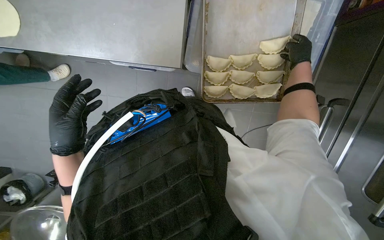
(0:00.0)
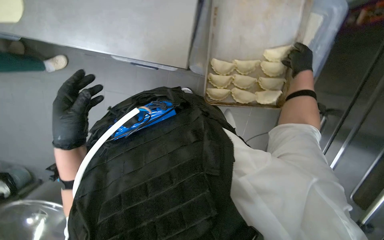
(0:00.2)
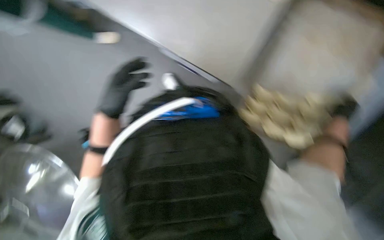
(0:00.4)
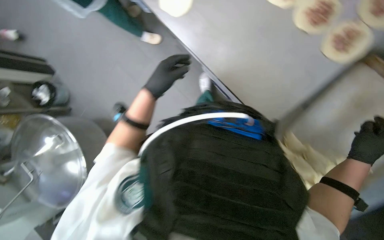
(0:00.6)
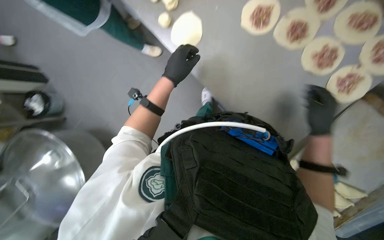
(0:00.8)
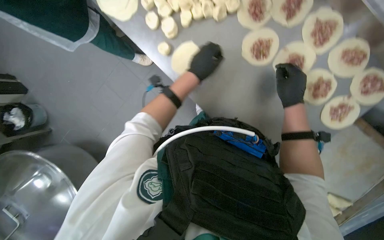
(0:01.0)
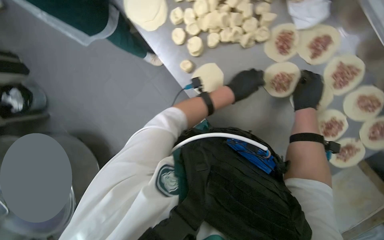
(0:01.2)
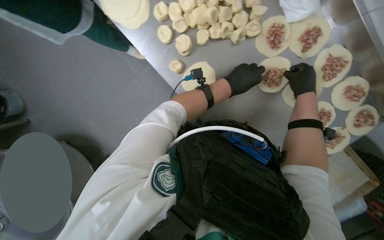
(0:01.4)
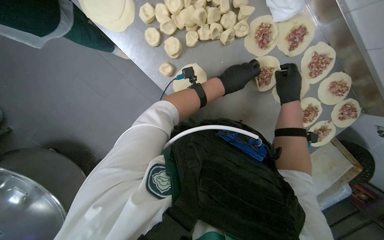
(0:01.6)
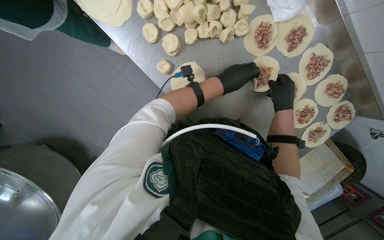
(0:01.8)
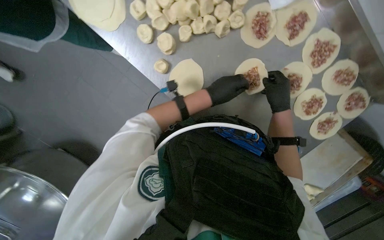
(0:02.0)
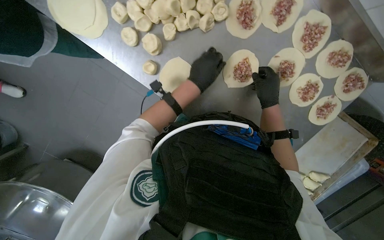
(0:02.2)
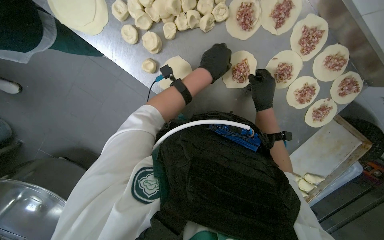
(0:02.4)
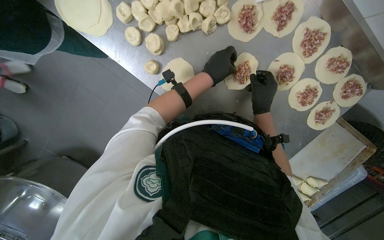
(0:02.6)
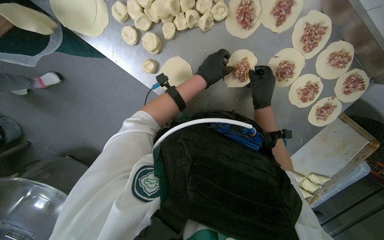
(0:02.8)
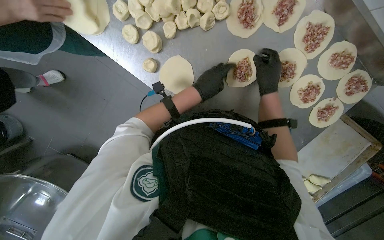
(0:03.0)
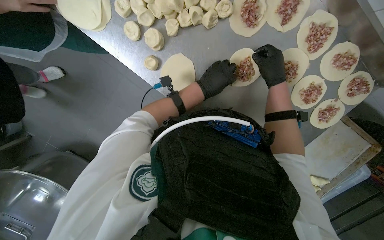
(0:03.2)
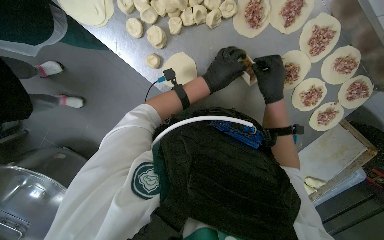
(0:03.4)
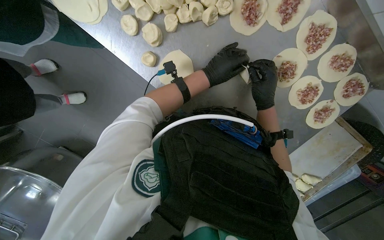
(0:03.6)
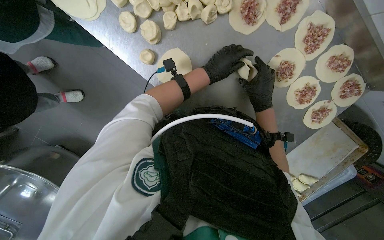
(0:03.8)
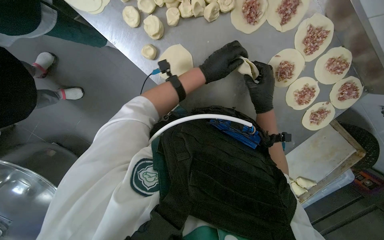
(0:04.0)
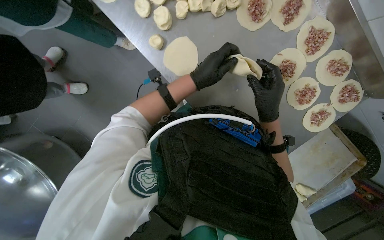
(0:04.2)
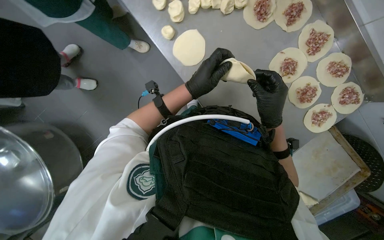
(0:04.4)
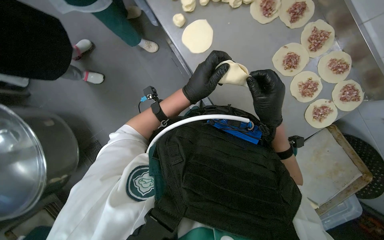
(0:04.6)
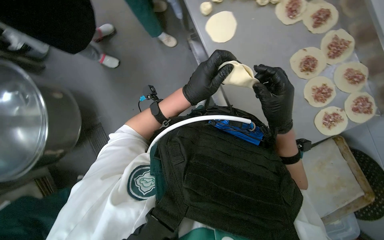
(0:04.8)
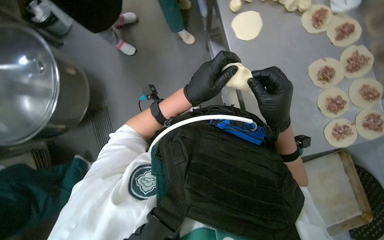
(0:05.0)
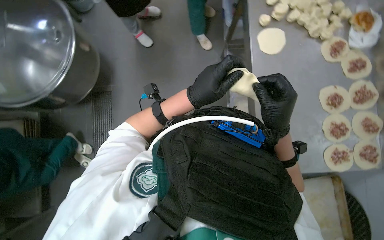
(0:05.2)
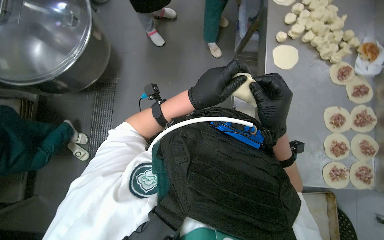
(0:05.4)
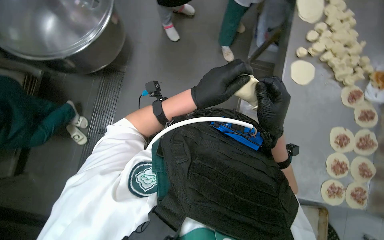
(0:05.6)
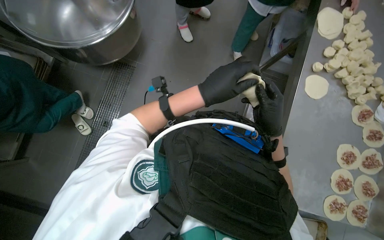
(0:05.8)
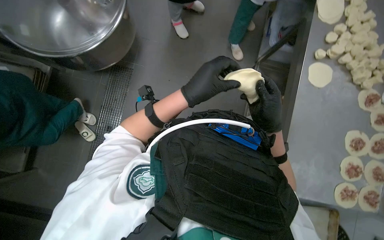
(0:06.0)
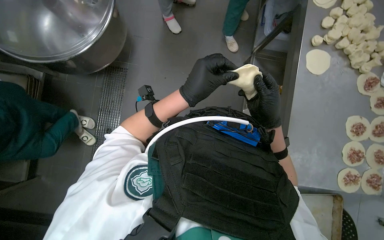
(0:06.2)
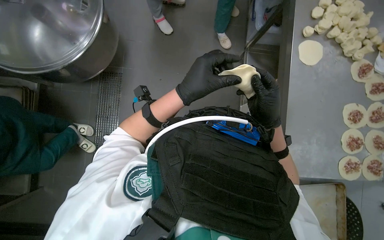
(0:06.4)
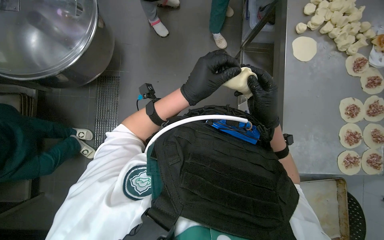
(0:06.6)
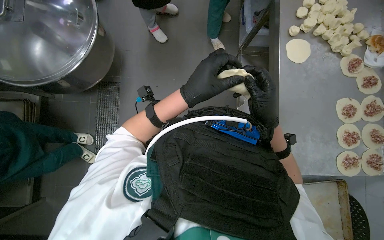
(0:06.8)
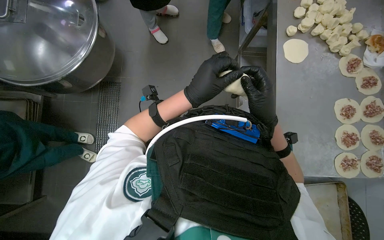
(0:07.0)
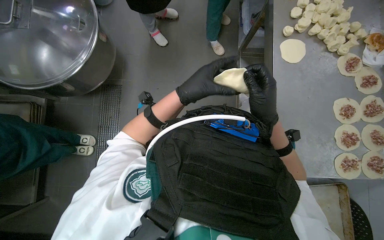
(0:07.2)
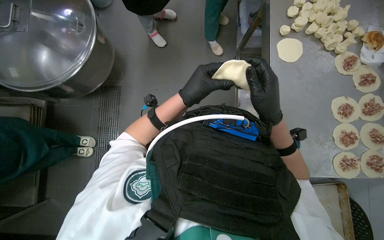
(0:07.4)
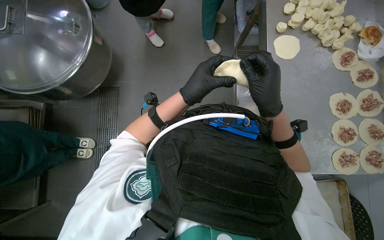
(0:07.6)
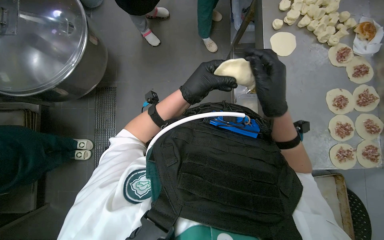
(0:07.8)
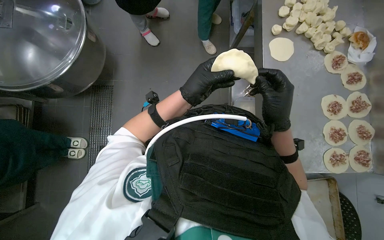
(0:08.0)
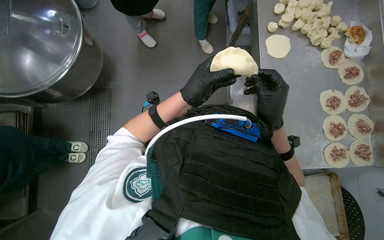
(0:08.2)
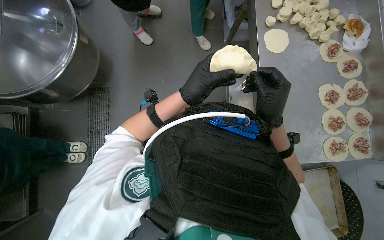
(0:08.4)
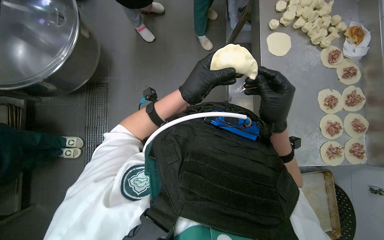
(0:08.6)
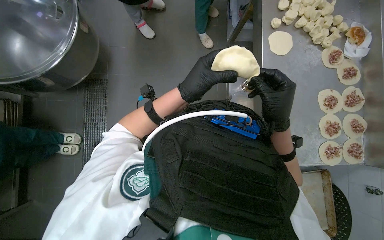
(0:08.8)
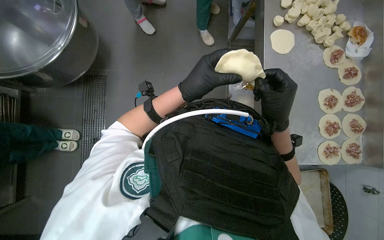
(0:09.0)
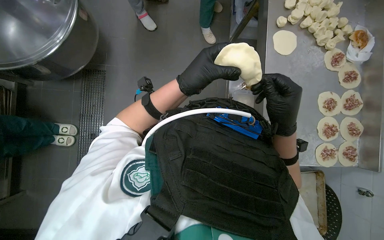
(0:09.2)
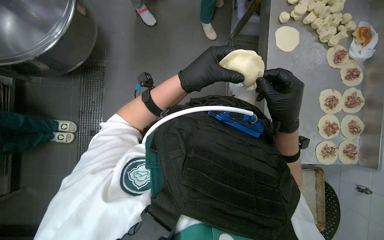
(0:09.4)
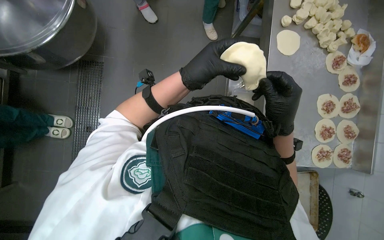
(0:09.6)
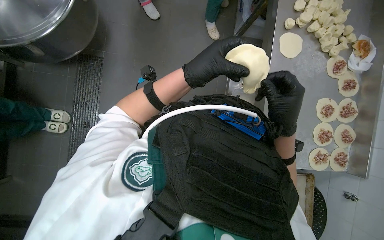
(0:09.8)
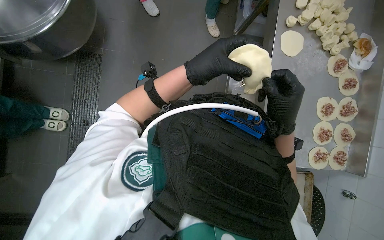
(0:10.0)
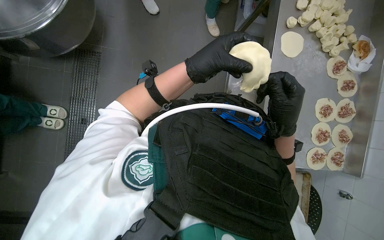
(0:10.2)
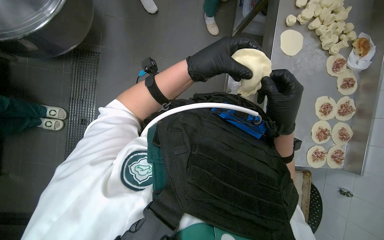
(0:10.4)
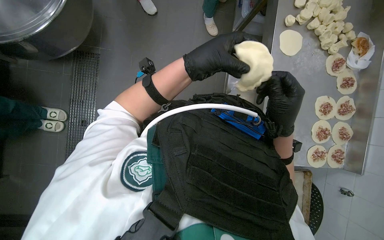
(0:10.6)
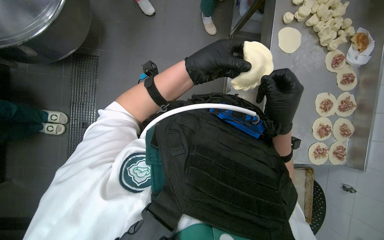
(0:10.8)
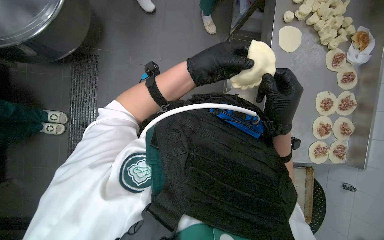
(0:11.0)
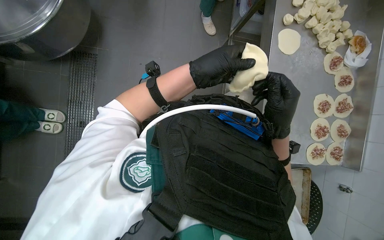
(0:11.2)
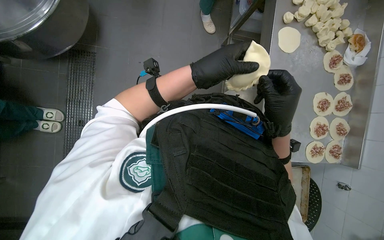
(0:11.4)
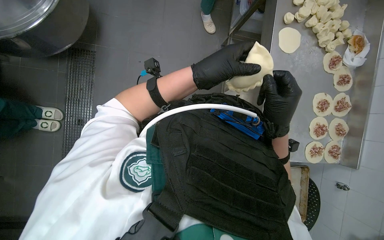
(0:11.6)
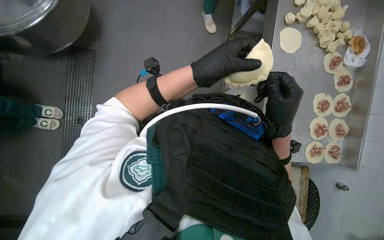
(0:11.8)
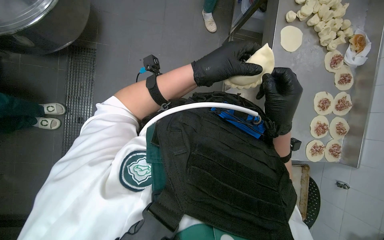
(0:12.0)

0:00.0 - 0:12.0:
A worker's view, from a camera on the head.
Job: preparing food.
The whole recording: Preparing meat-filled dough. The worker fills dough circles with meat and crimps the edges to form pastries, then places them on a baking tray.
0:00.0 - 0:01.6: The camera travels about 50 cm. The scene turns roughly 30 degrees clockwise in the picture.
0:03.0 - 0:04.4: The right hand moves down the picture, about 20 cm.
0:04.4 - 0:06.0: The head travels about 60 cm. Everything in view rotates roughly 50 degrees clockwise.
0:07.6 - 0:12.0: The hands make small movements and keep their place.

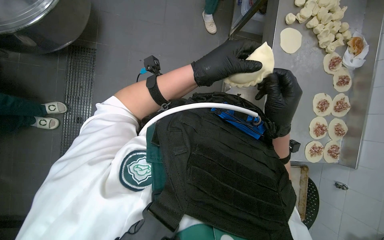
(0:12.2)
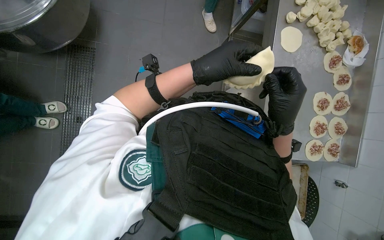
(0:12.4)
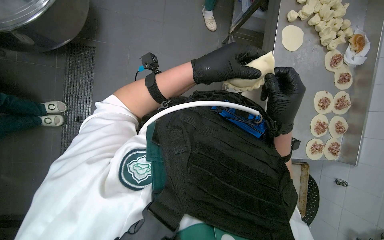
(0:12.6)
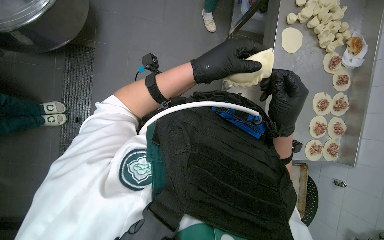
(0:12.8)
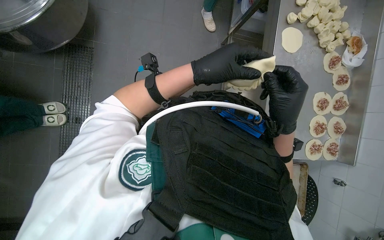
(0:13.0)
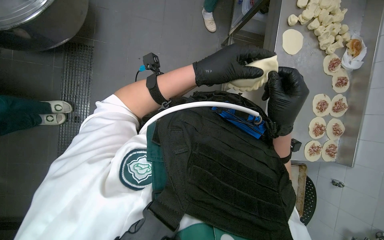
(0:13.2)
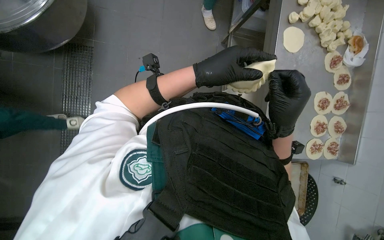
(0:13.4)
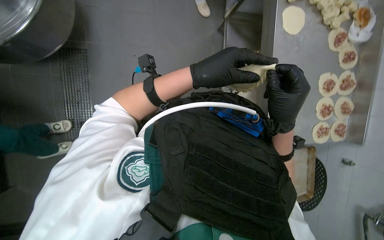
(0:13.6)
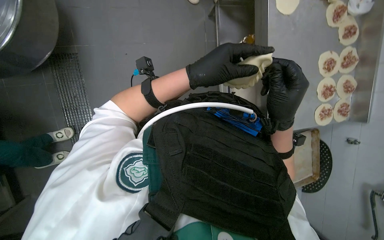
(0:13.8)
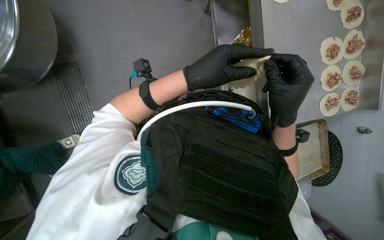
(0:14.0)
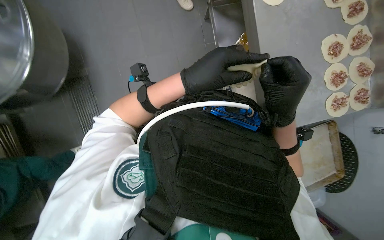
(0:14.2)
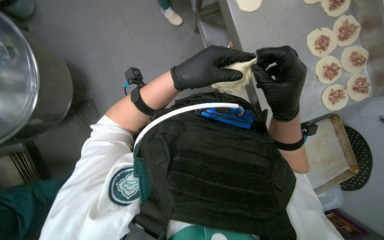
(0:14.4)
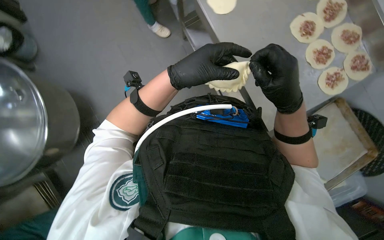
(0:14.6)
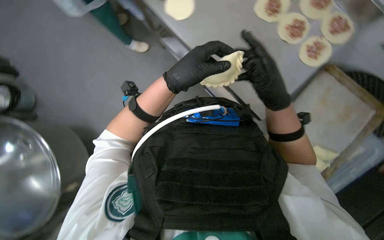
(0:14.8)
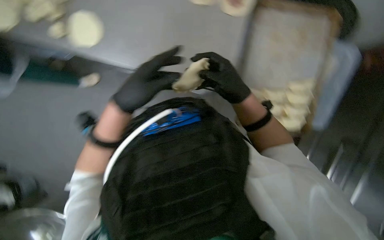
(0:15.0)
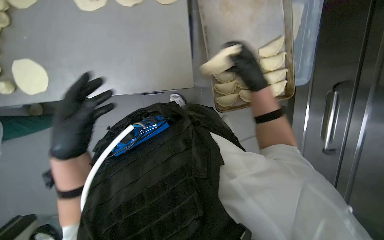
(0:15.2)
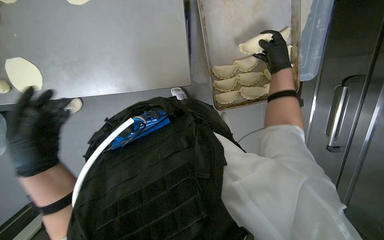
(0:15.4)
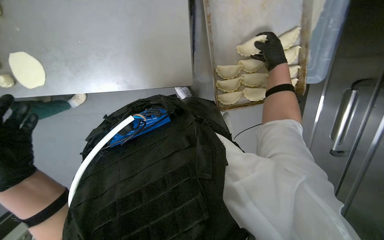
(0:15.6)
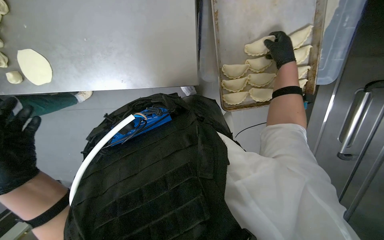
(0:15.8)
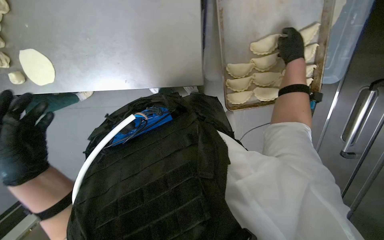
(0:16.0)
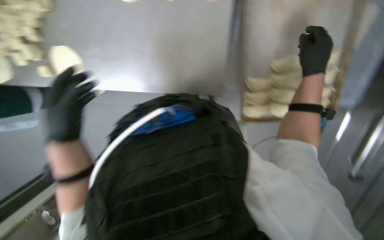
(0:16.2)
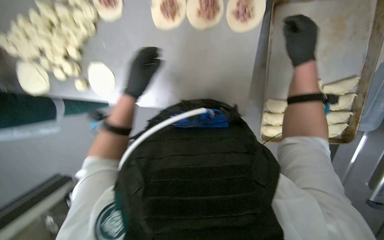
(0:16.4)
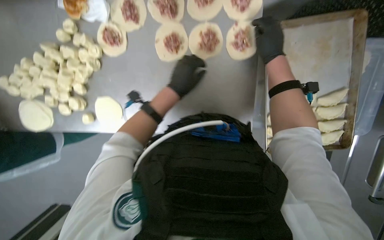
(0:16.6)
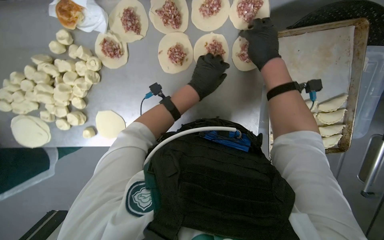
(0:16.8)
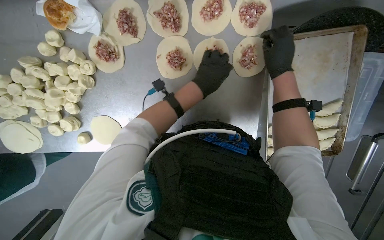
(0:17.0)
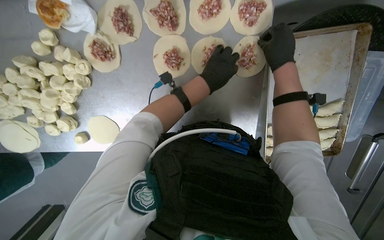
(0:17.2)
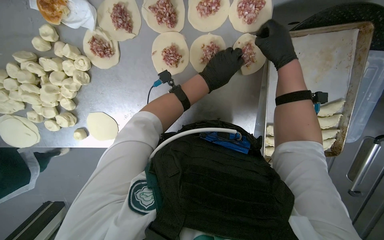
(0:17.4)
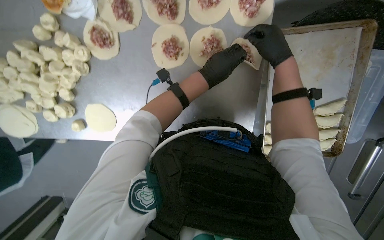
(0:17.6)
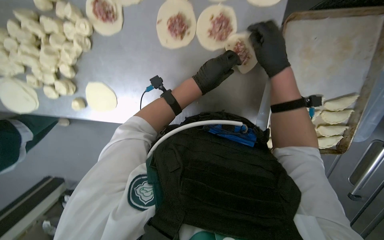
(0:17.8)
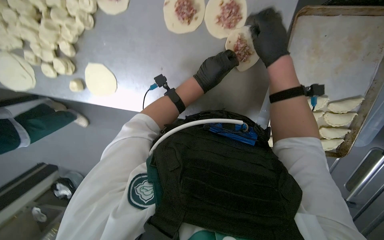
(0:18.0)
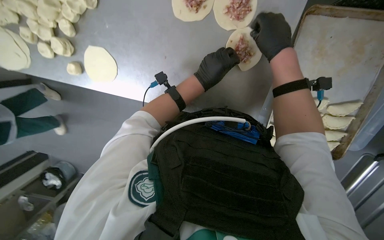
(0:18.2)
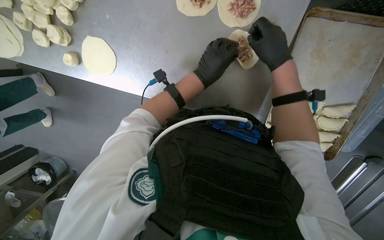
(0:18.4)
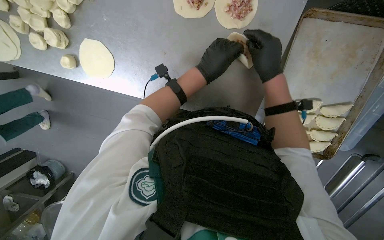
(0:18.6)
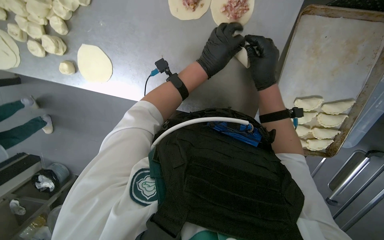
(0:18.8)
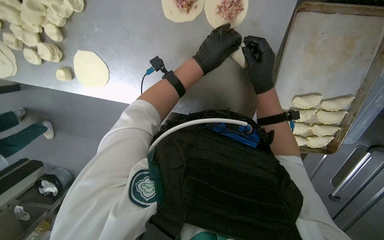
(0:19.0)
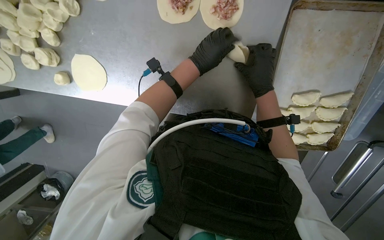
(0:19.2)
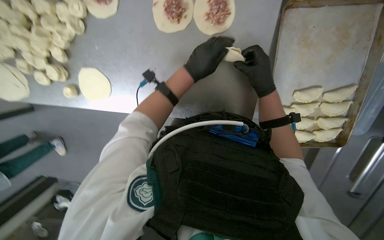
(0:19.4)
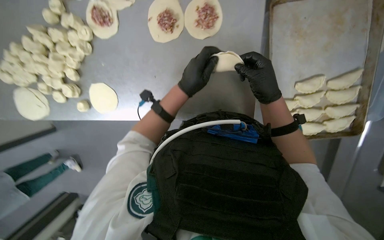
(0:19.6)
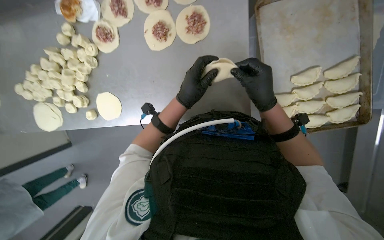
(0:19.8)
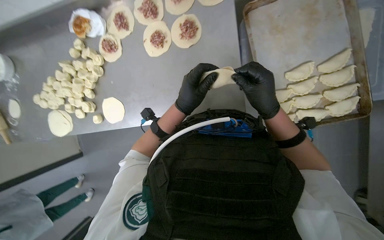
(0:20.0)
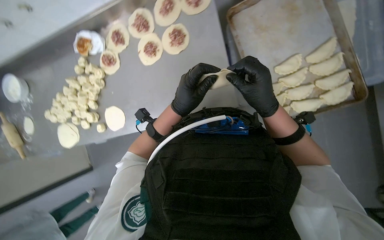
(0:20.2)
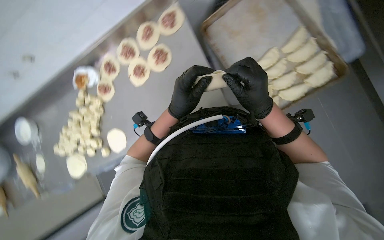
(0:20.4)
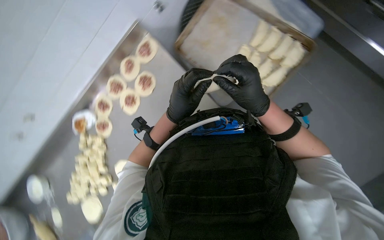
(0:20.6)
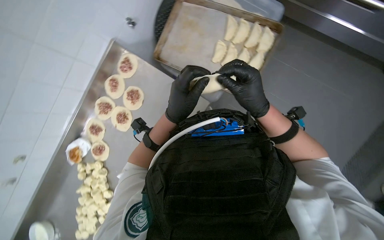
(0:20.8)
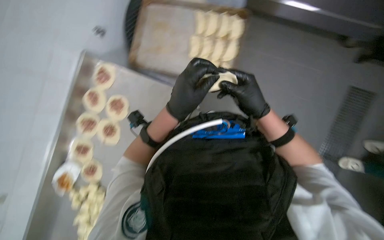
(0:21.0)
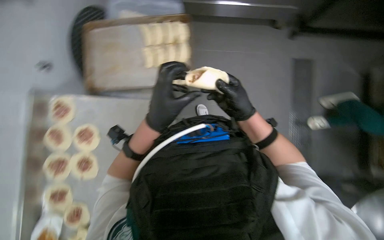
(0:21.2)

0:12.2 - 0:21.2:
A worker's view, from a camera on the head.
Job: preparing food.
The whole recording: Preparing meat-filled dough. The worker fills dough circles with meat and crimps the edges to form pastries, then places them on a baking tray.
0:12.2 - 0:13.8: The hands are busy where they are.
0:13.8 - 0:15.2: The scene rotates counterclockwise by about 35 degrees. The left hand heads to the left, covering some 20 cm; the right hand shifts approximately 10 cm farther from the camera.
0:15.2 - 0:16.6: The wearer looks approximately 20 degrees further upward.
0:16.6 - 0:18.2: The wearer looks some 10 degrees further downward.
0:18.2 - 0:19.8: The right hand travels down the picture by about 20 cm.
0:19.8 - 0:21.2: The wearer looks some 30 degrees further upward. The scene turns roughly 75 degrees counterclockwise in the picture.
